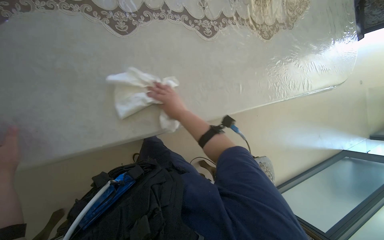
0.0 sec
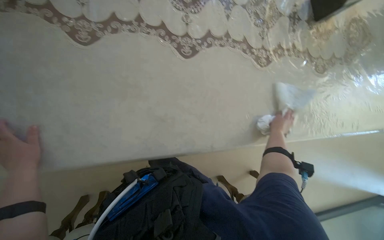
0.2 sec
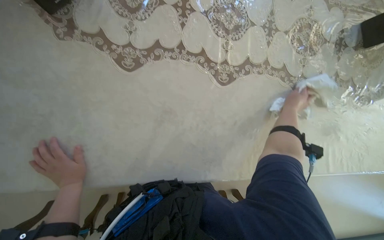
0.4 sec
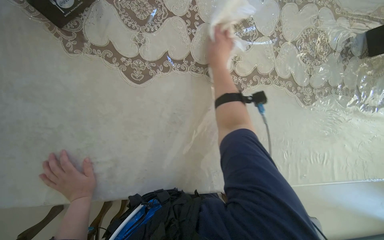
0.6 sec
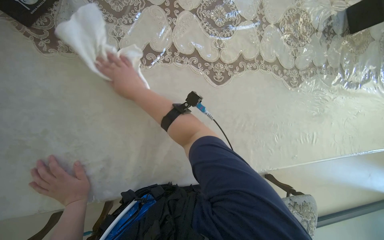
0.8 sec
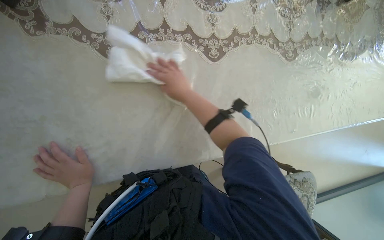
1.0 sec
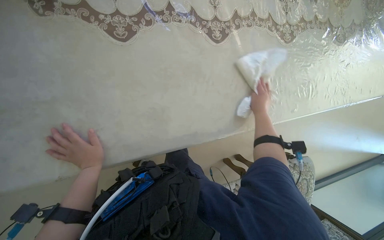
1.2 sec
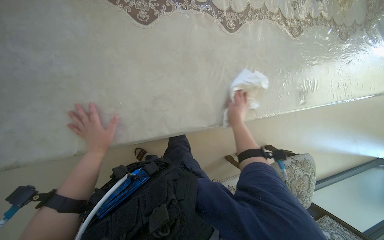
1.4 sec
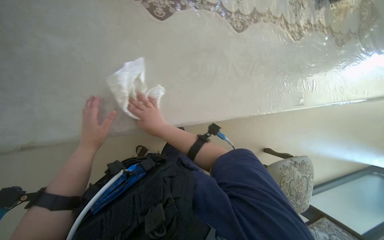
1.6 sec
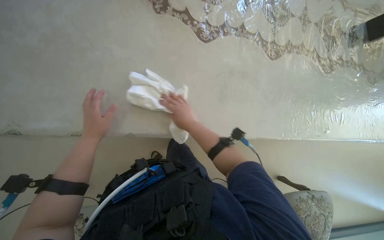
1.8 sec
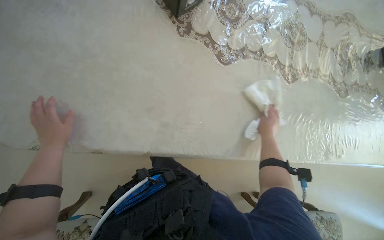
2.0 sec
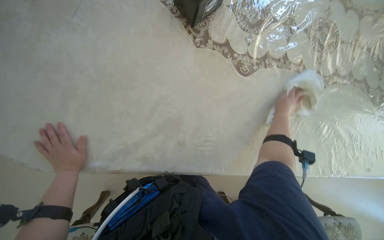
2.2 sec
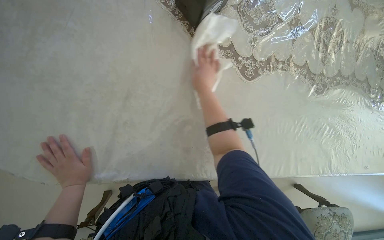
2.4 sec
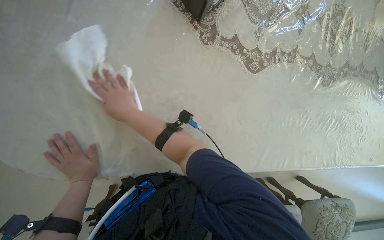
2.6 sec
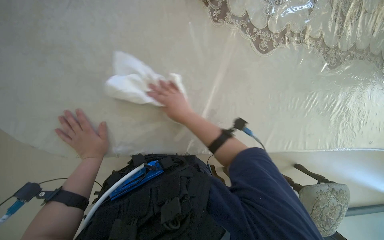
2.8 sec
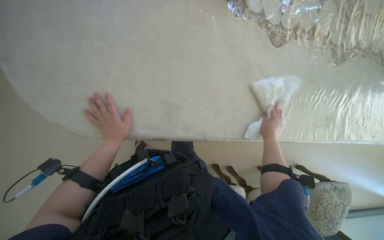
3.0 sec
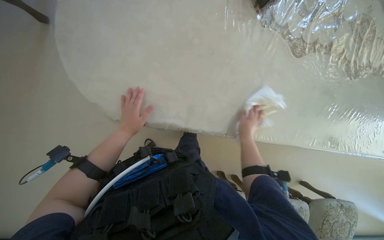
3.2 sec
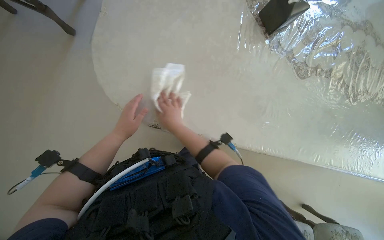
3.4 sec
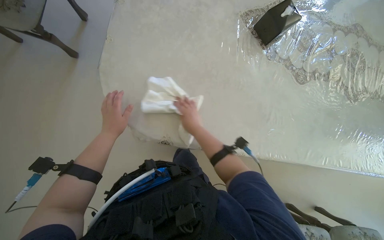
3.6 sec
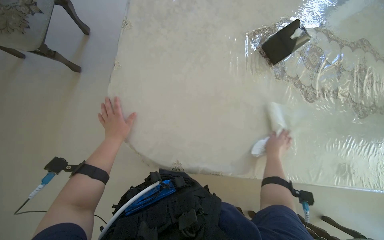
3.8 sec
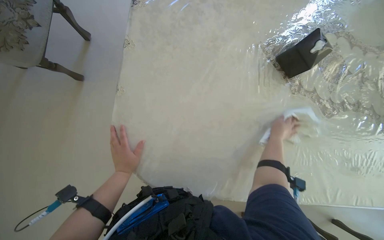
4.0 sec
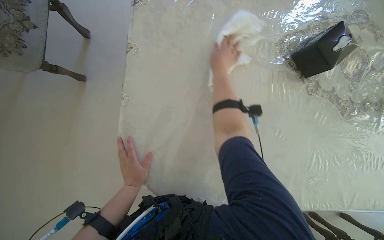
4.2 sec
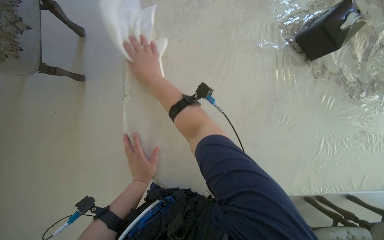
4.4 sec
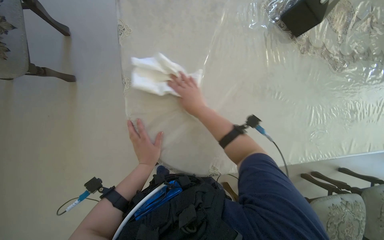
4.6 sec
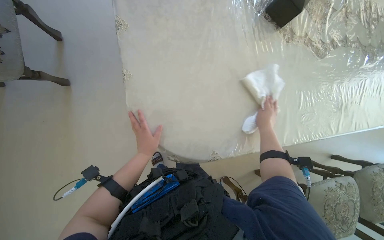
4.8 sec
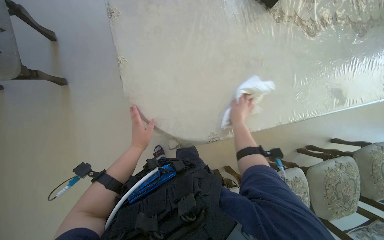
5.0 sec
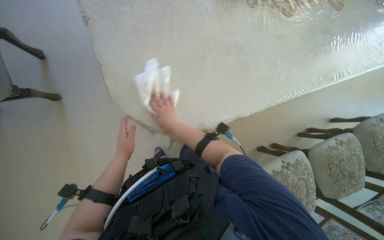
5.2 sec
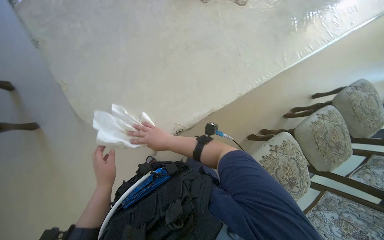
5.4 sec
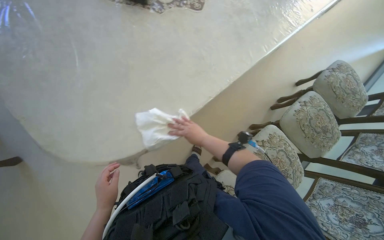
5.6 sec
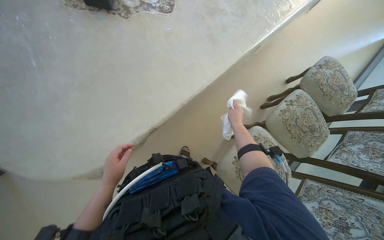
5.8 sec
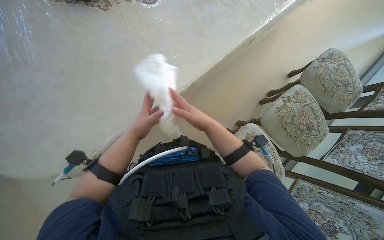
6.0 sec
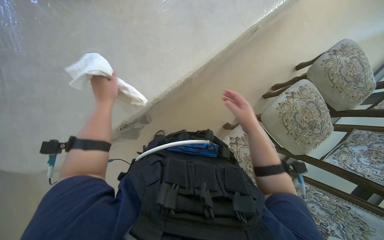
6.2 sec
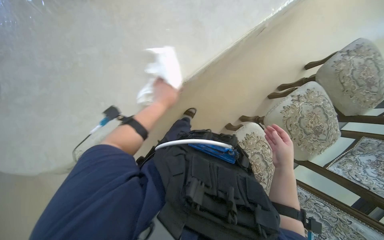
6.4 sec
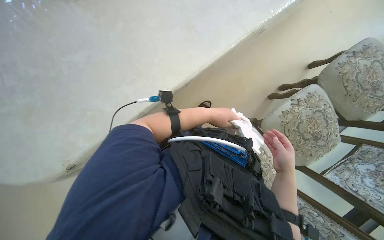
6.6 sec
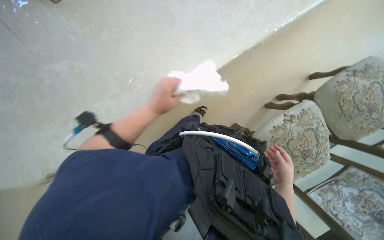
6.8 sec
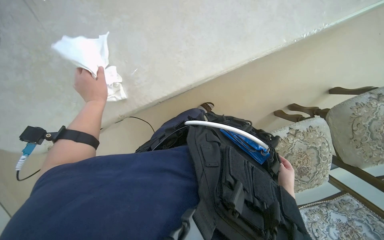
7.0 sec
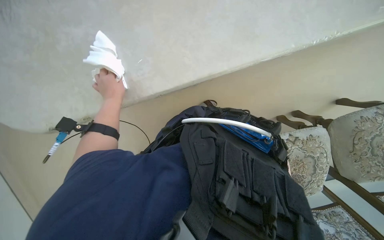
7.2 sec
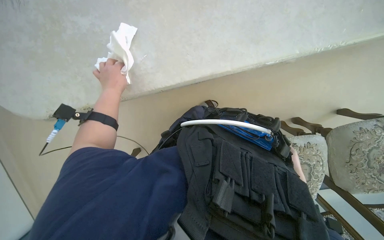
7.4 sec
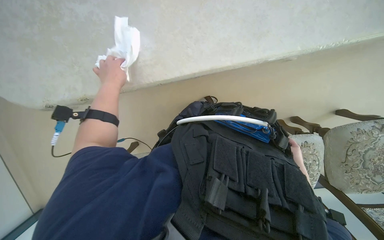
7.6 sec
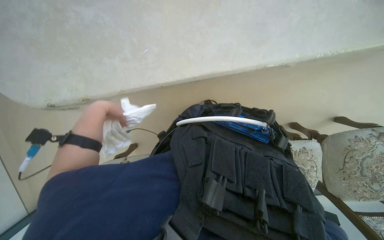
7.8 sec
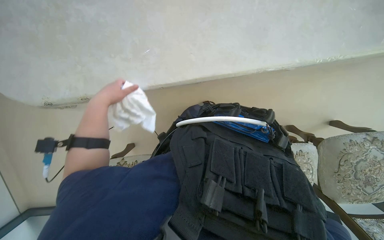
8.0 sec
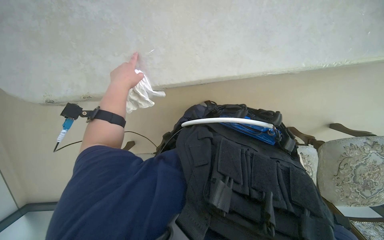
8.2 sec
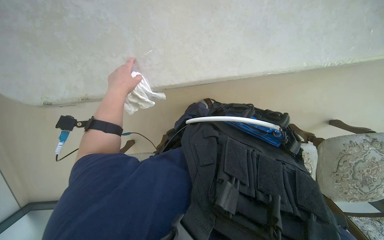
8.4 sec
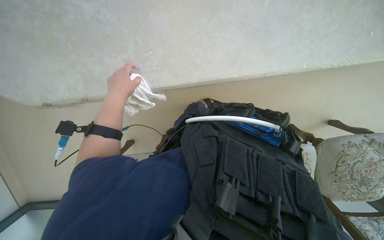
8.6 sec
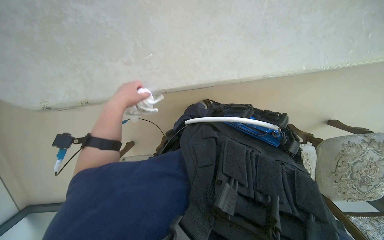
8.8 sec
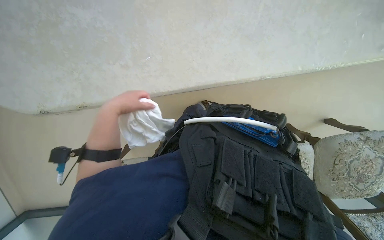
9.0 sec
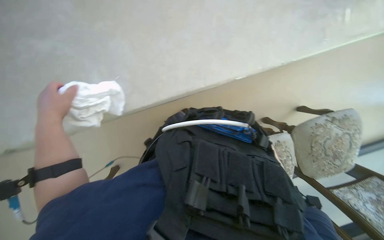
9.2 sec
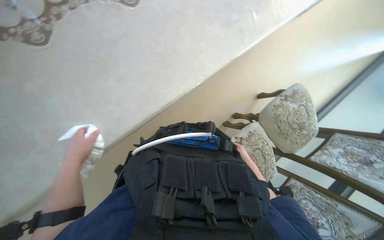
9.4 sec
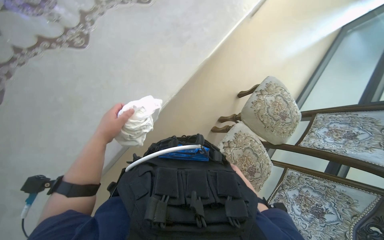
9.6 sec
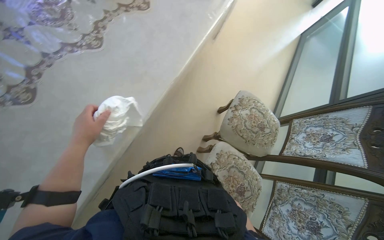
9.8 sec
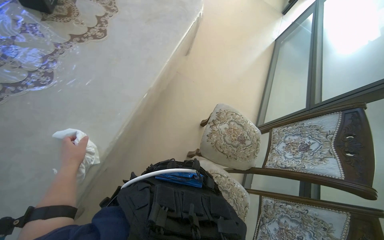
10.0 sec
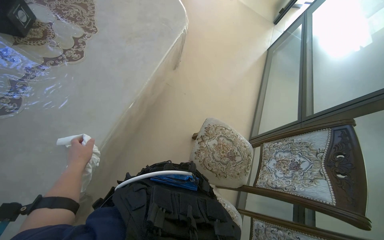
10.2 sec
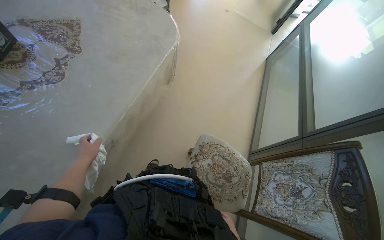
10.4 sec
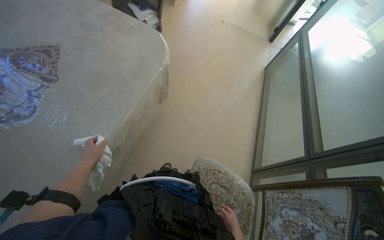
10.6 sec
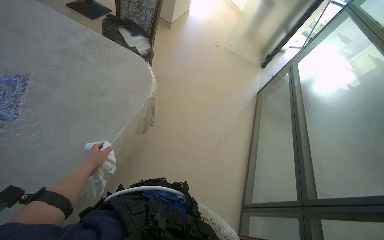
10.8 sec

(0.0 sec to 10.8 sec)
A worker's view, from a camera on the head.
Job: wiping surfaces.
The whole recording: Wiping table surface. The worker wipes the table surface with a white cloth.
3.0 sec - 4.6 sec: The right hand swings left and right, about 40 cm each way, with 3 reversals.
4.6 sec - 6.2 sec: The wearer moves some 60 cm. The scene turns approximately 35 degrees counterclockwise in the picture.
6.2 sec - 7.8 sec: The view tilts about 15 degrees downward. The scene rotates clockwise by approximately 30 degrees. The left hand moves nearer and farther over roughly 15 cm, changing direction 2 times.
9.2 sec - 10.8 sec: The camera is carried roughly 1 m. The head rotates approximately 50 degrees to the right. The wearer looks some 30 degrees further upward.

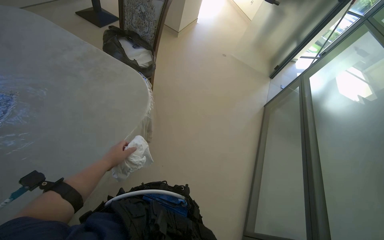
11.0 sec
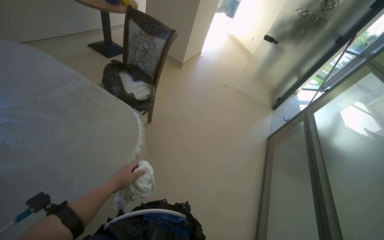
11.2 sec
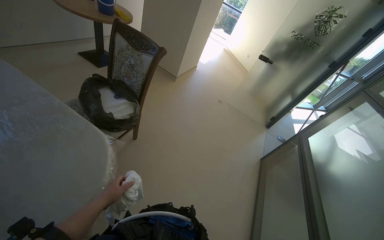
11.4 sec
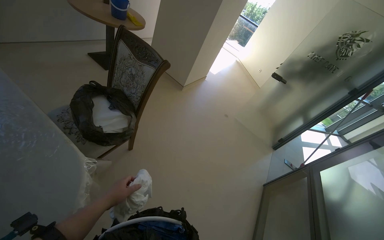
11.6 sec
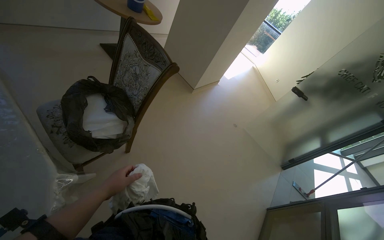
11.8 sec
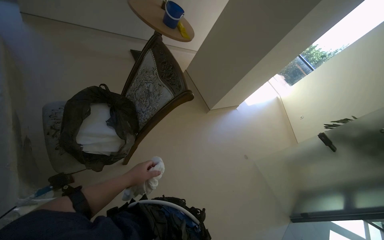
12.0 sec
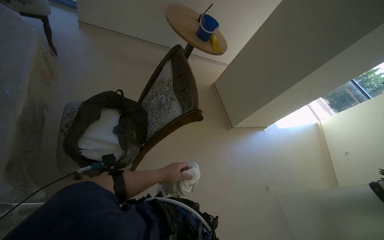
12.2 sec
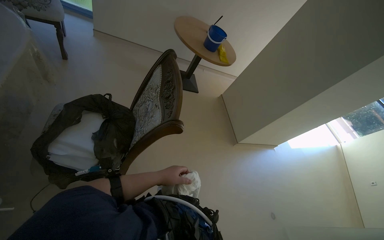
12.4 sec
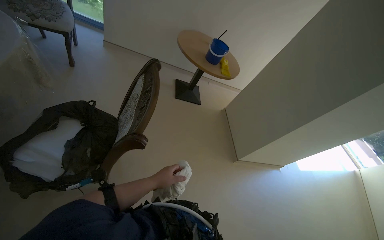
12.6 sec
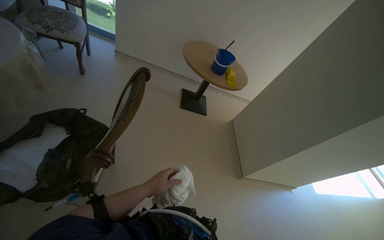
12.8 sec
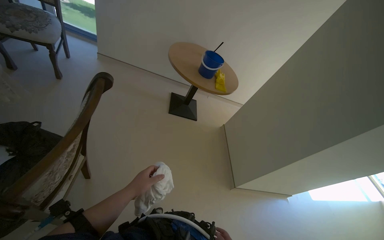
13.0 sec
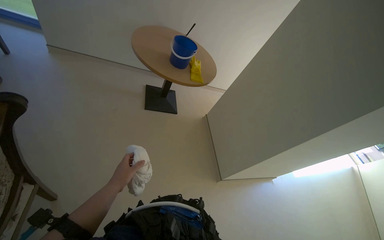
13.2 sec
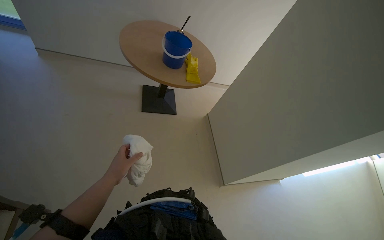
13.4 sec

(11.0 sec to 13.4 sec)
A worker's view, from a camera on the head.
Job: wiping surfaces.
The whole recording: Wiping table surface. The worker wipes the table surface with a white cloth.
11.0 sec - 12.2 sec: The camera travels approximately 1 m. The head rotates roughly 45 degrees to the left. The camera pitches upward, by approximately 25 degrees.
12.2 sec - 13.4 sec: The head travels approximately 90 cm.

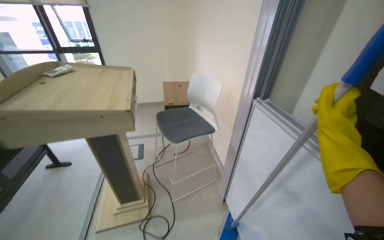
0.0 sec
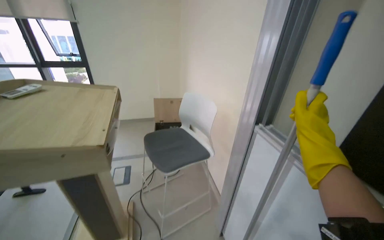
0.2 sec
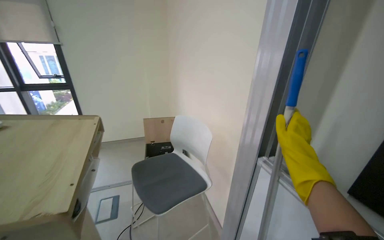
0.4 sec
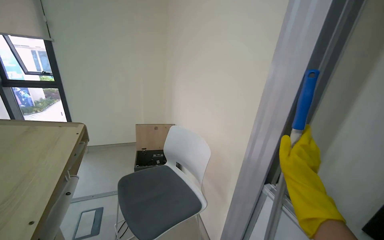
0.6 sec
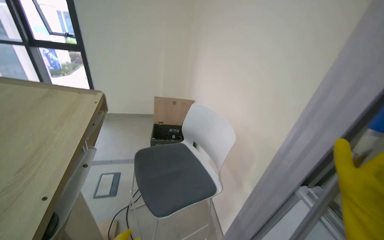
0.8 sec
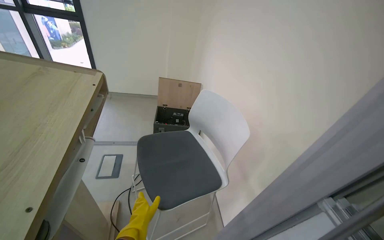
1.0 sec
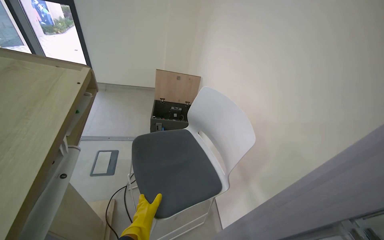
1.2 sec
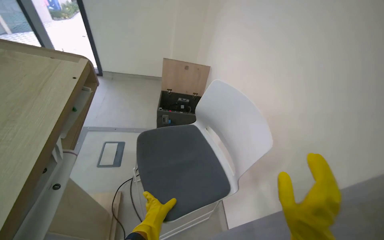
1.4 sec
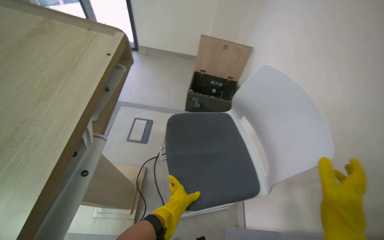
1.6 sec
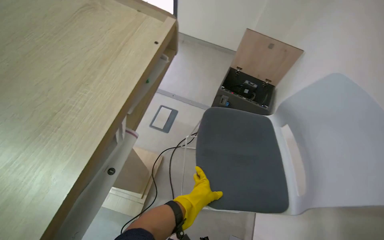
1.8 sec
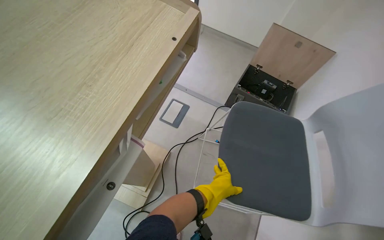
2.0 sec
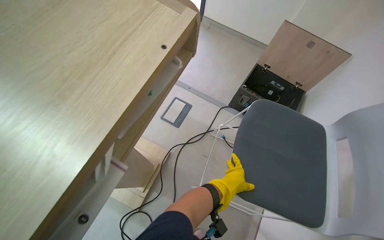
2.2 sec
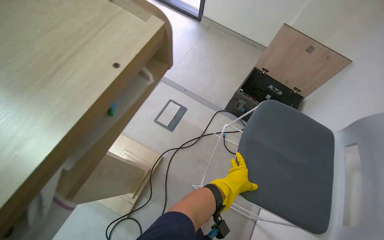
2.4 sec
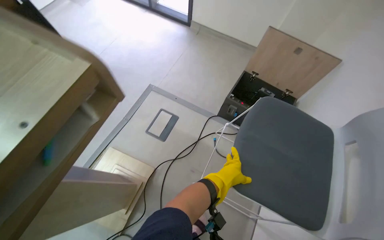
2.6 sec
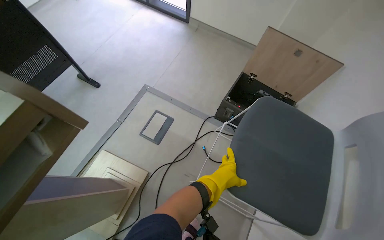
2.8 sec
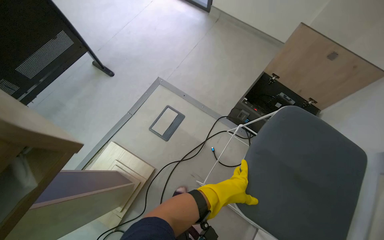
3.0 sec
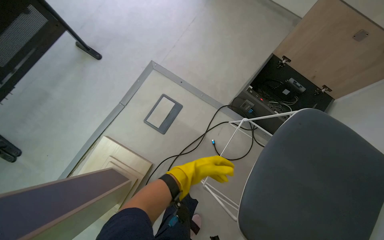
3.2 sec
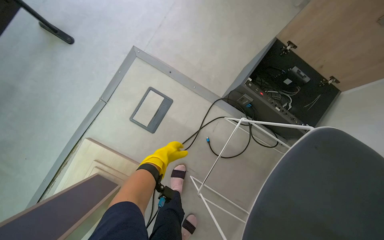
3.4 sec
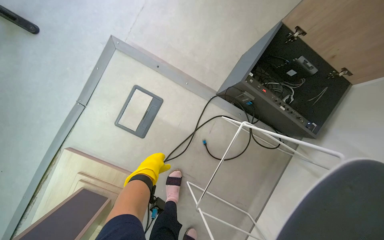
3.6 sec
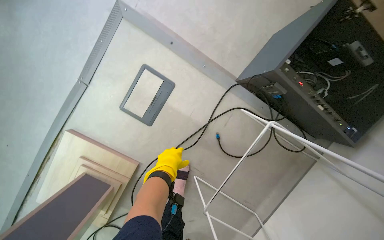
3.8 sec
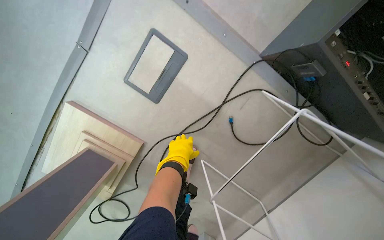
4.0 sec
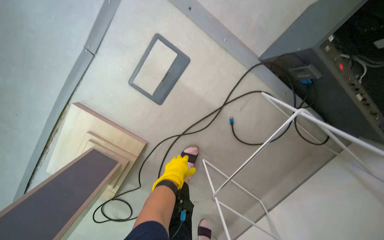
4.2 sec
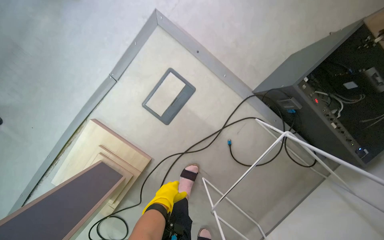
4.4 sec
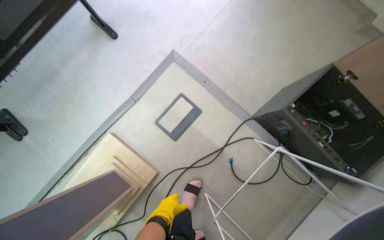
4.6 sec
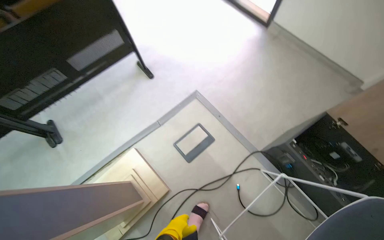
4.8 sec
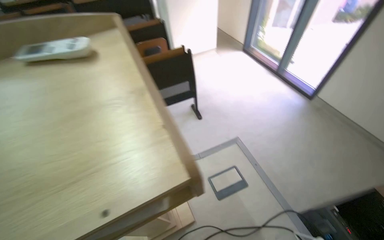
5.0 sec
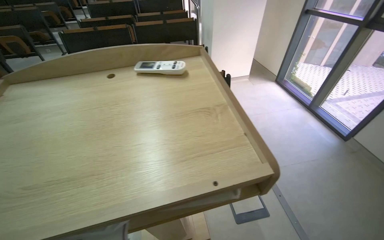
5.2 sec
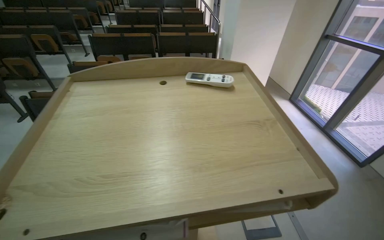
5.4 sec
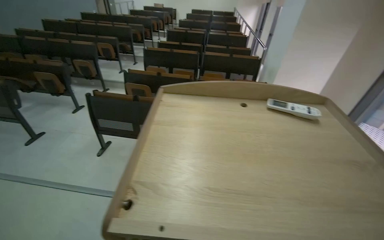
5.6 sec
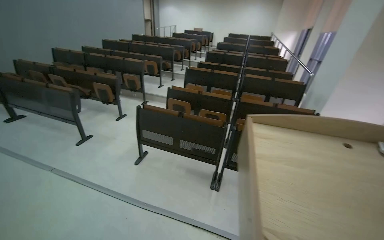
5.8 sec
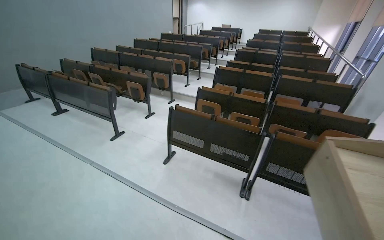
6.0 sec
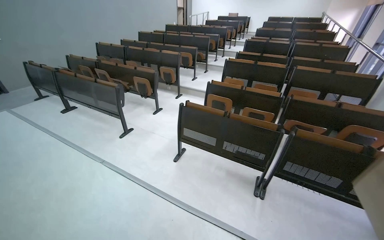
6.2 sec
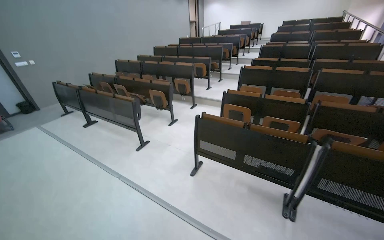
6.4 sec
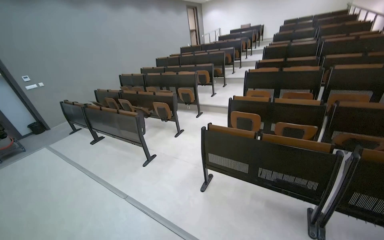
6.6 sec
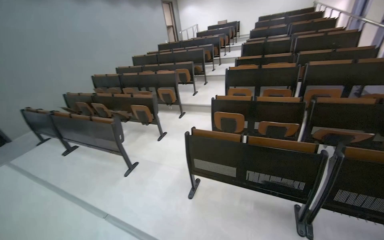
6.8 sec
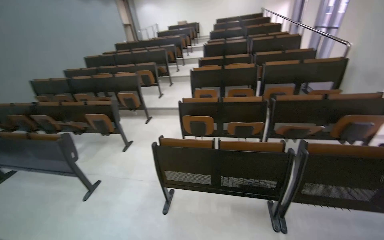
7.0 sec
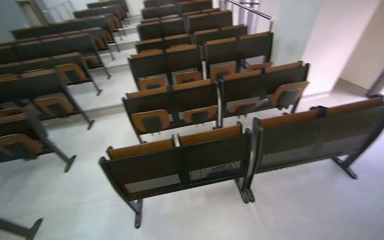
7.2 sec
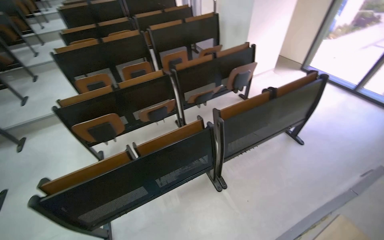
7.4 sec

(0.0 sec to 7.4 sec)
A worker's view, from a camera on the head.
Job: organizing items.
The whole recording: Organizing cables and furniture. The worker moves a chair and coils a cable, placing it on the chair.
0.0 sec - 1.4 sec: The camera is carried roughly 70 cm.
1.4 sec - 3.0 sec: The wearer moves approximately 60 cm. The wearer's head swings roughly 40 degrees to the left. The view tips downward by about 20 degrees.
3.0 sec - 4.4 sec: The head travels some 50 cm. The view tilts roughly 25 degrees downward.
4.4 sec - 6.0 sec: The camera is carried approximately 1.5 m. The head turns to the left by about 75 degrees. The view tips upward by roughly 65 degrees.
6.0 sec - 7.4 sec: The wearer moves some 90 cm. The head rotates some 55 degrees to the right.
